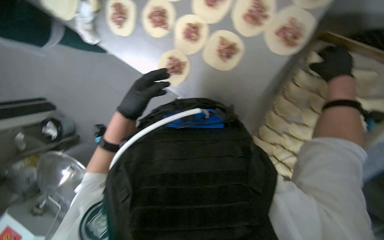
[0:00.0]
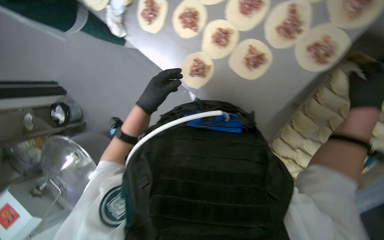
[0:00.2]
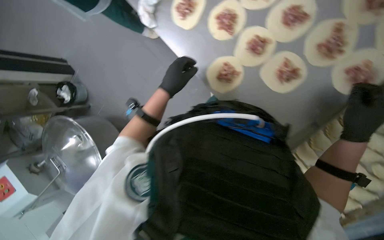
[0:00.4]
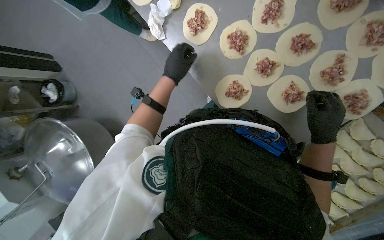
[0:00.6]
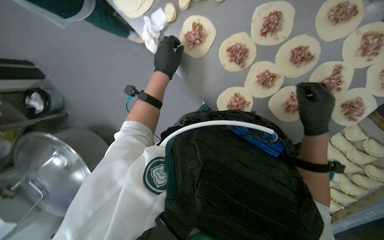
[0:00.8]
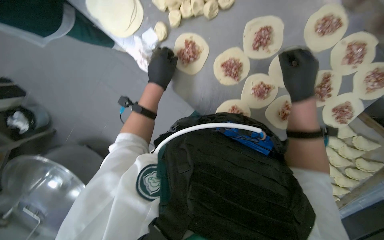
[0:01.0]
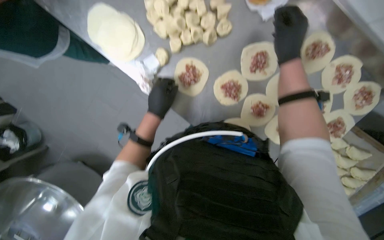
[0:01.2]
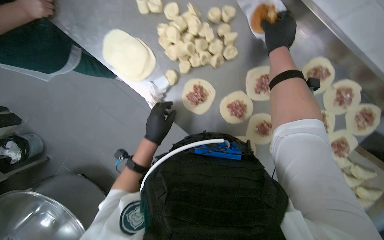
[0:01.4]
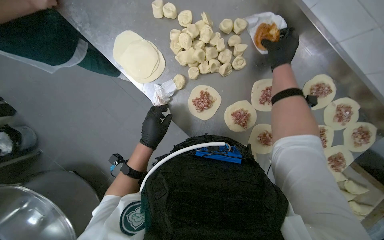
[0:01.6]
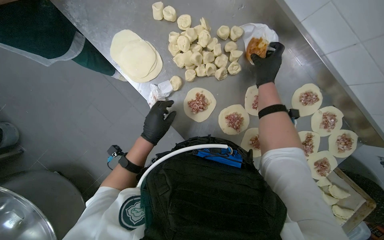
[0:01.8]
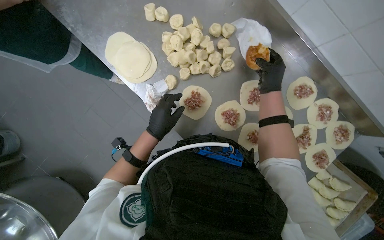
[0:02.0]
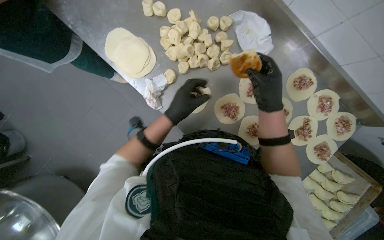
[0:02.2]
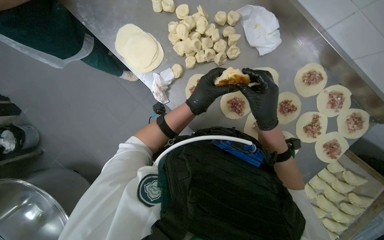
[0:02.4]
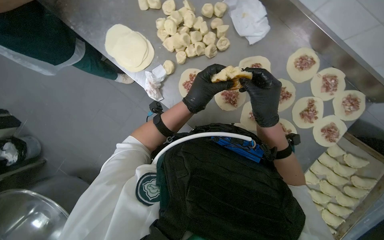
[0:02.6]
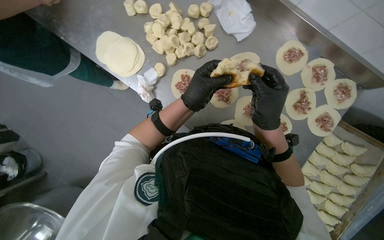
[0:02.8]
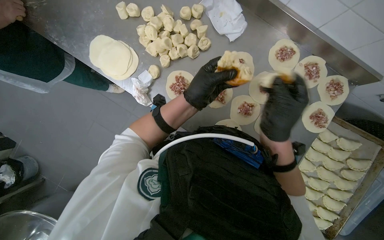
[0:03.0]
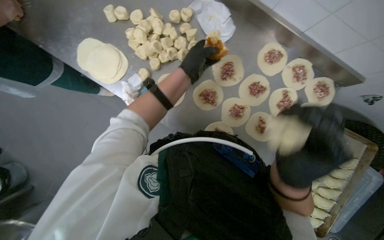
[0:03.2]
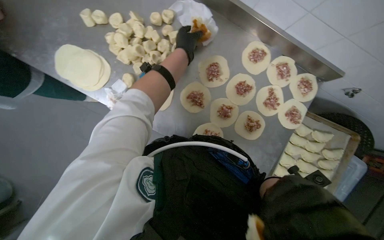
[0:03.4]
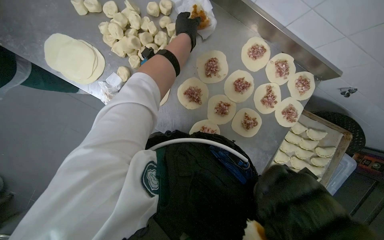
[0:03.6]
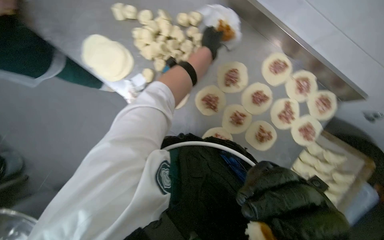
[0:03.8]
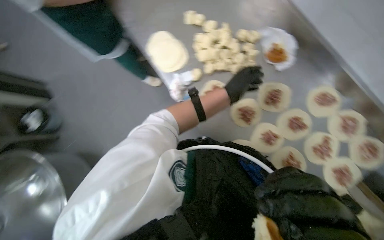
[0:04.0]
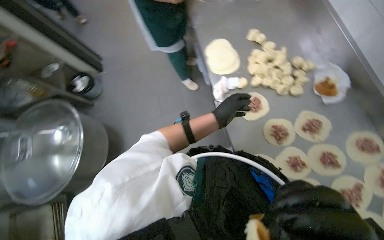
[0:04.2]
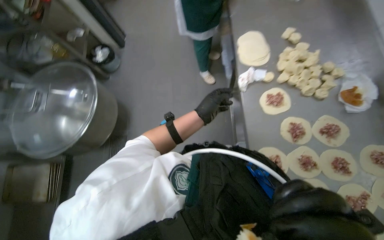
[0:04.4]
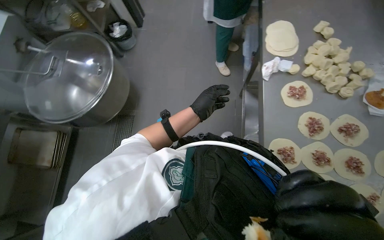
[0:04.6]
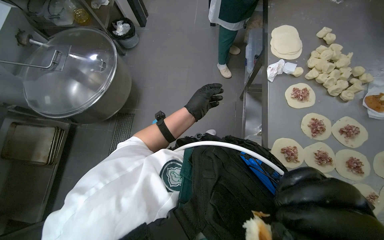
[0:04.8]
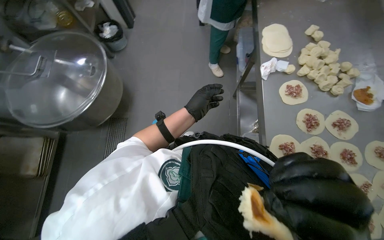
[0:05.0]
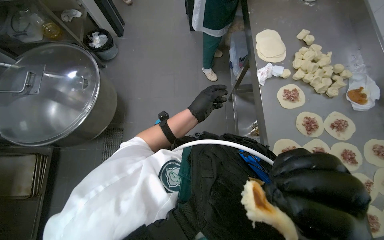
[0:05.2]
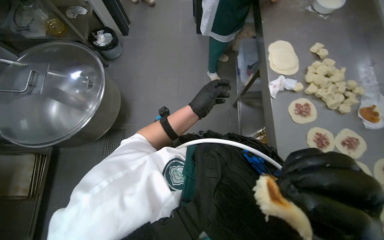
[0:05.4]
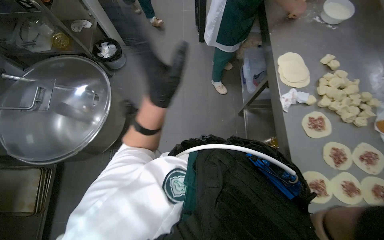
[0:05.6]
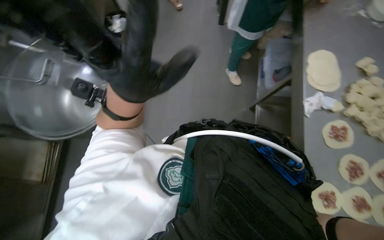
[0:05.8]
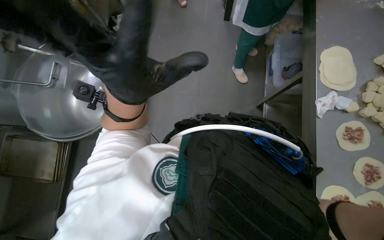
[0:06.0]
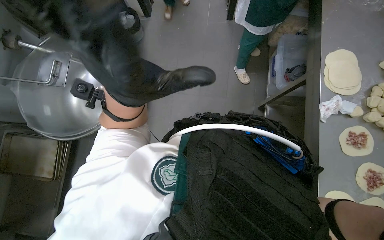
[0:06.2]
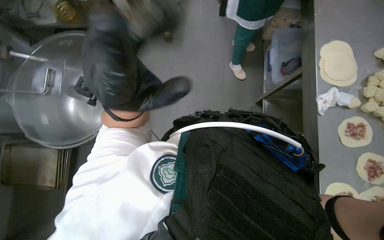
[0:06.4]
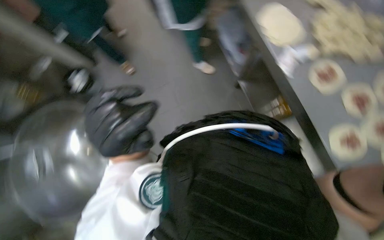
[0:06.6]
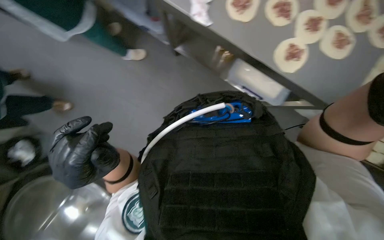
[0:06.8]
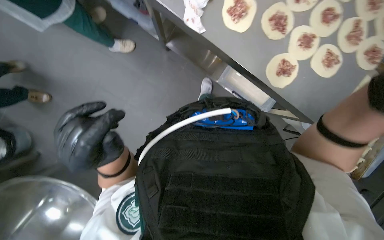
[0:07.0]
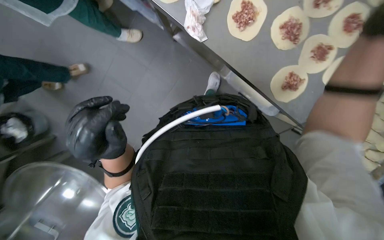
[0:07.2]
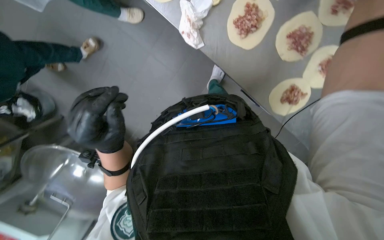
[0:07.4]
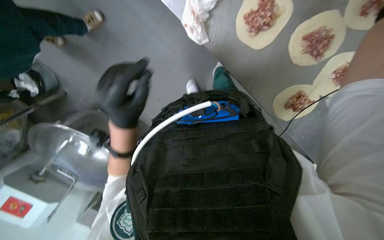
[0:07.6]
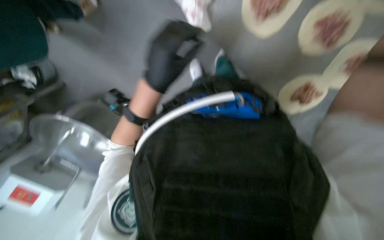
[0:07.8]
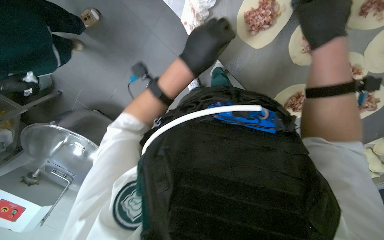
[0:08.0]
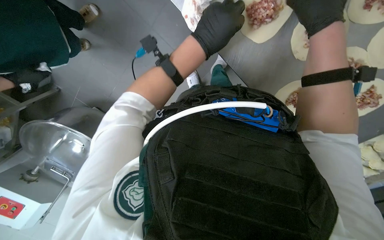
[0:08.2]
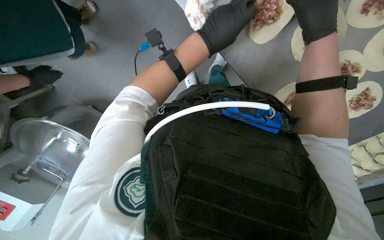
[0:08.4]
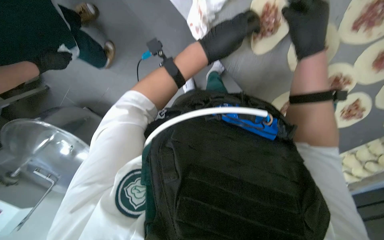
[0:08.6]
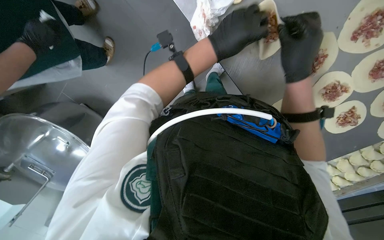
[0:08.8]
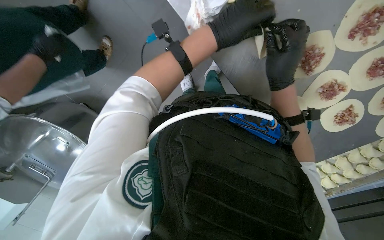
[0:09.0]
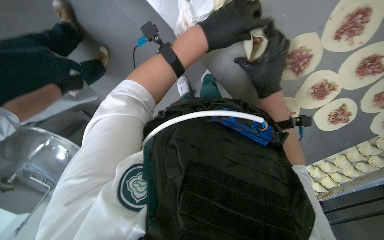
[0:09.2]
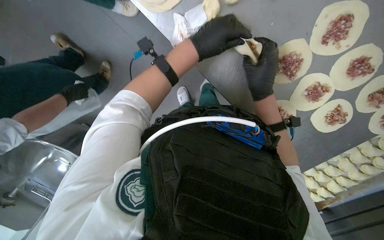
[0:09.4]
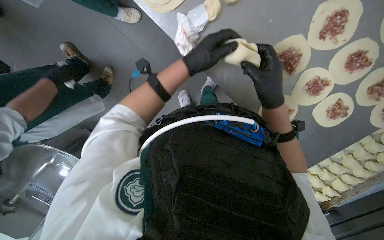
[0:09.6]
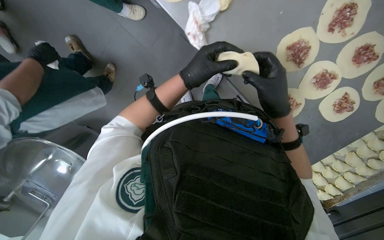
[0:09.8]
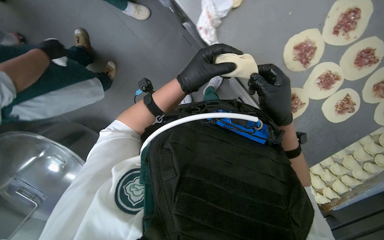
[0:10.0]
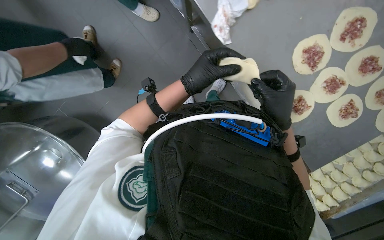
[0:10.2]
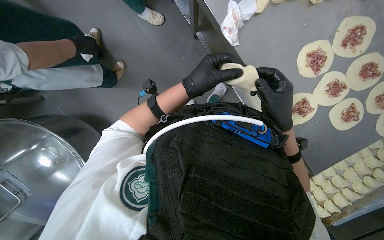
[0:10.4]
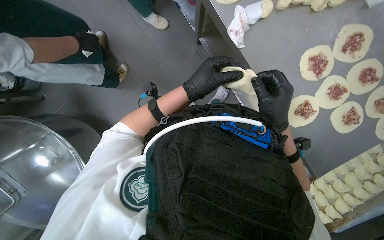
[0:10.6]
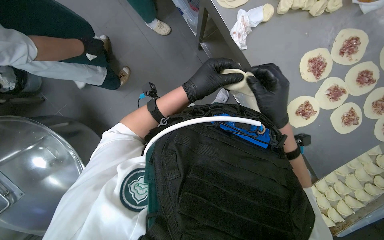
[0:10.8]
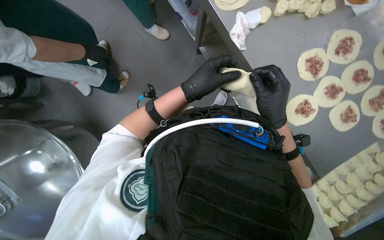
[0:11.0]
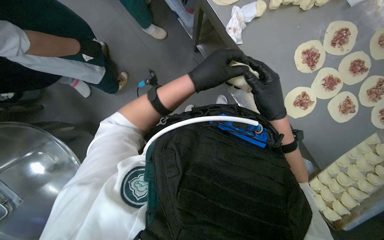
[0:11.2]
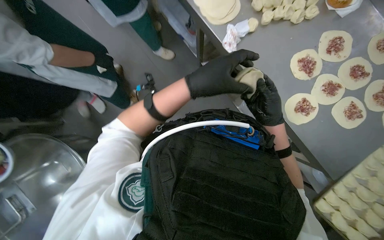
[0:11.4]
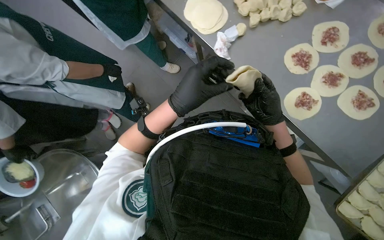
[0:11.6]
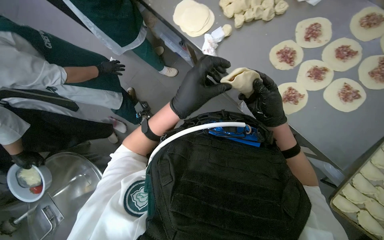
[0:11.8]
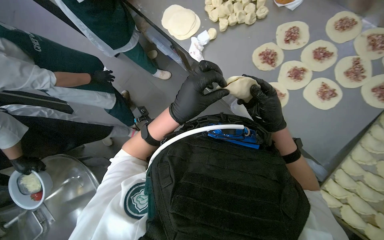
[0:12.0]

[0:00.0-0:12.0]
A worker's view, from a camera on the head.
Job: preparing food.
The whole recording: Making meat dumplings. The worker adds meat filling to dough circles, then folds and crimps them to form dumplings.
0.0 to 1.6 s: The camera travels about 60 cm. The camera sweeps to the right, by roughly 15 degrees.
1.6 to 3.0 s: The right hand travels down the picture by some 35 cm; the left hand goes approximately 25 cm to the right and nearer to the camera.
3.0 to 4.4 s: The head turns to the left by about 55 degrees. The wearer looks roughly 10 degrees further upward.
4.4 to 6.0 s: The left hand travels to the left and nearer to the camera by approximately 50 cm.
6.0 to 7.6 s: The camera is carried roughly 50 cm. The wearer looks roughly 35 degrees further downward.
7.6 to 9.0 s: The left hand travels up the picture and to the right by approximately 25 cm.
9.0 to 10.4 s: Both hands move down the picture, approximately 10 cm.

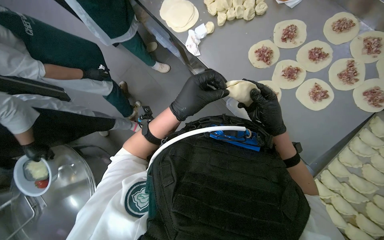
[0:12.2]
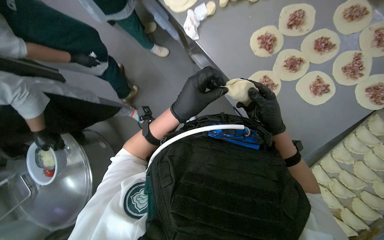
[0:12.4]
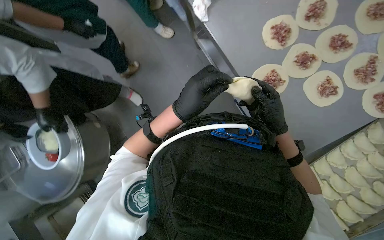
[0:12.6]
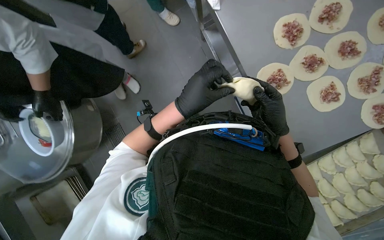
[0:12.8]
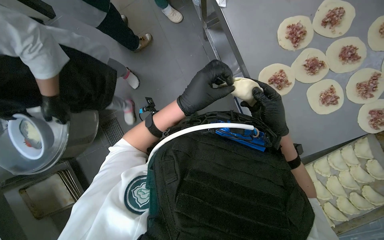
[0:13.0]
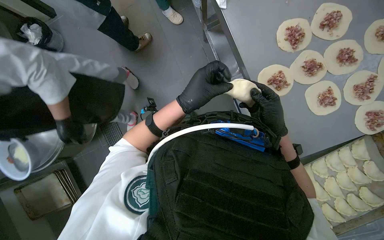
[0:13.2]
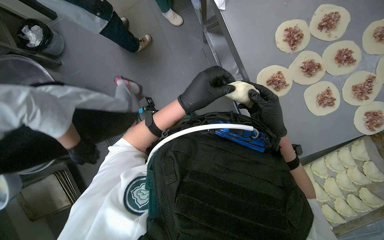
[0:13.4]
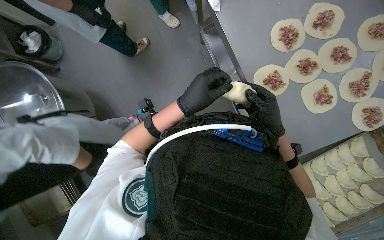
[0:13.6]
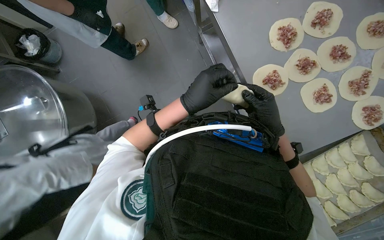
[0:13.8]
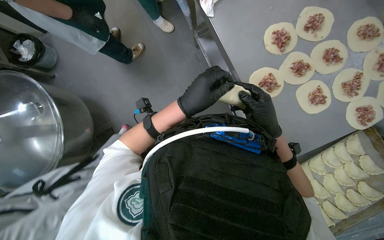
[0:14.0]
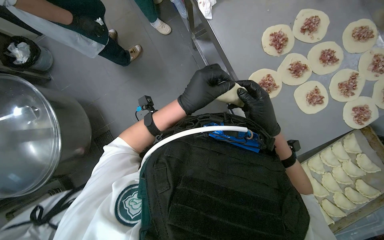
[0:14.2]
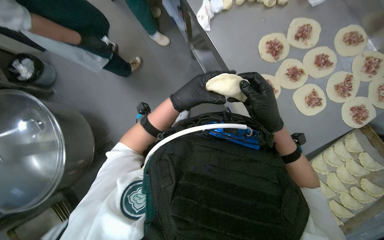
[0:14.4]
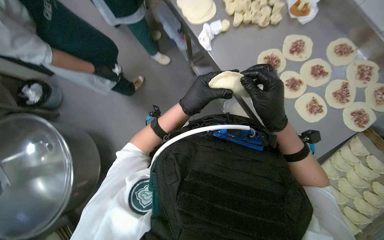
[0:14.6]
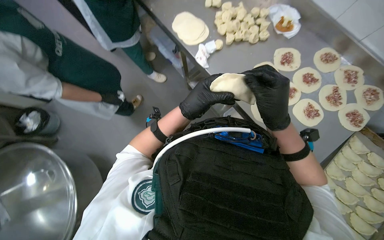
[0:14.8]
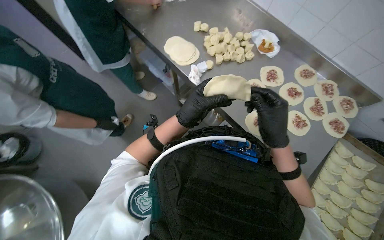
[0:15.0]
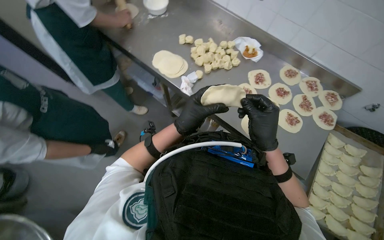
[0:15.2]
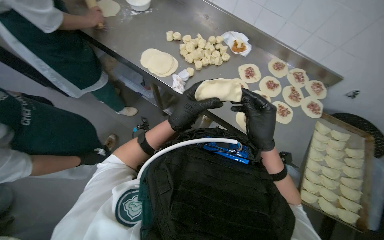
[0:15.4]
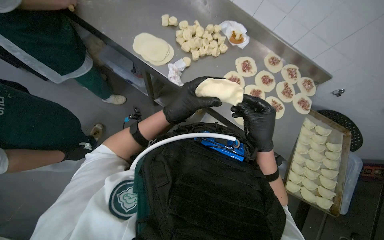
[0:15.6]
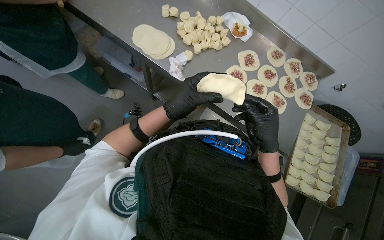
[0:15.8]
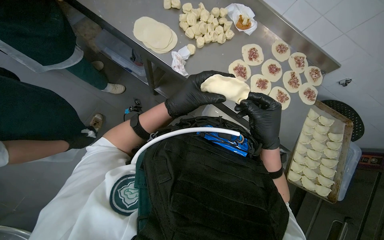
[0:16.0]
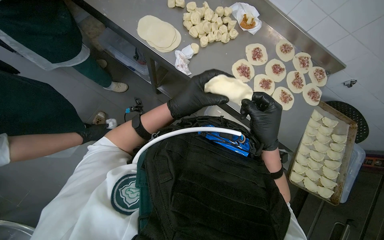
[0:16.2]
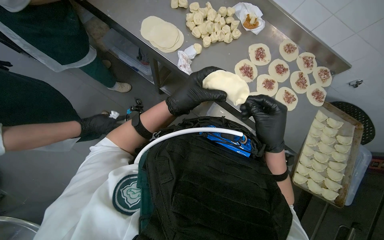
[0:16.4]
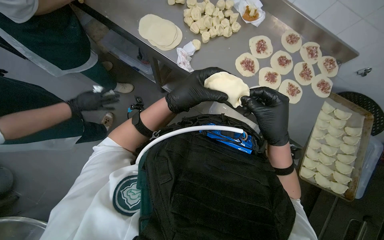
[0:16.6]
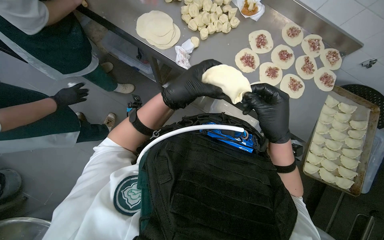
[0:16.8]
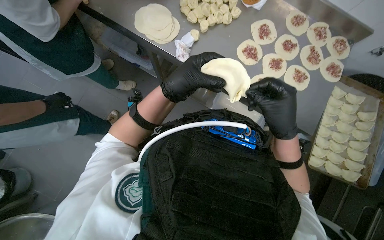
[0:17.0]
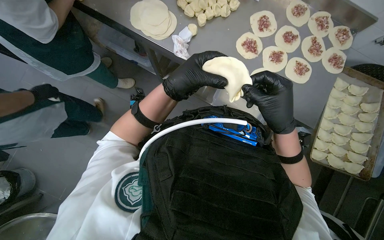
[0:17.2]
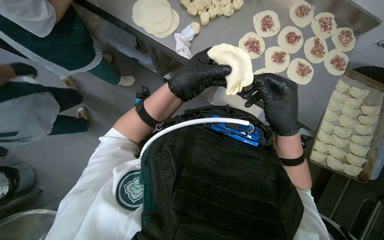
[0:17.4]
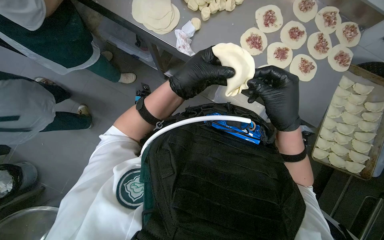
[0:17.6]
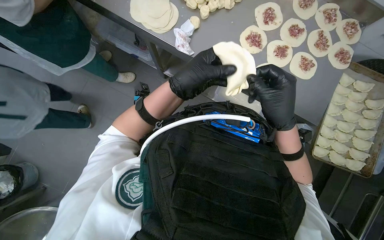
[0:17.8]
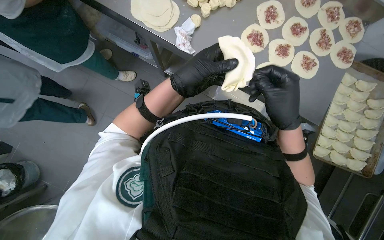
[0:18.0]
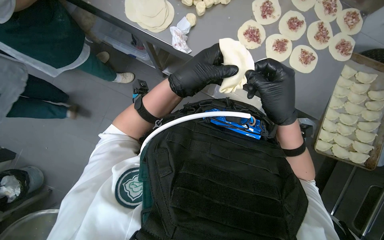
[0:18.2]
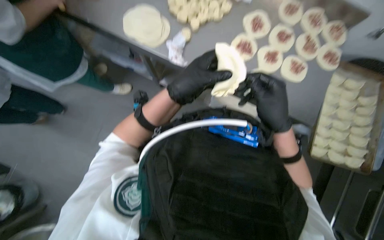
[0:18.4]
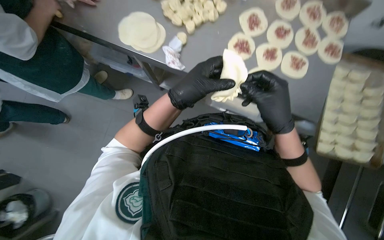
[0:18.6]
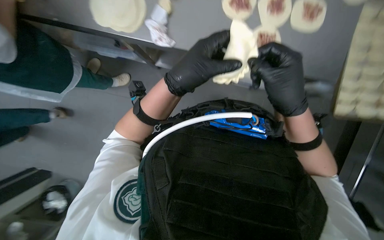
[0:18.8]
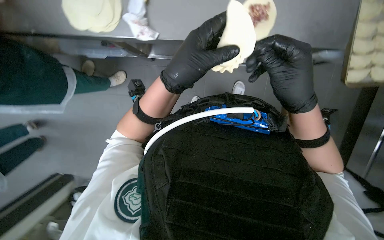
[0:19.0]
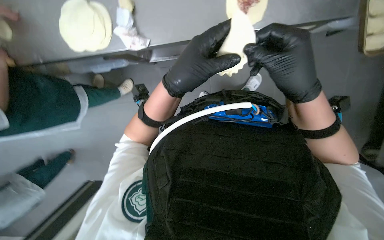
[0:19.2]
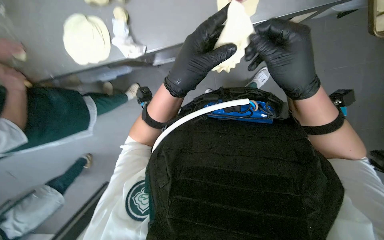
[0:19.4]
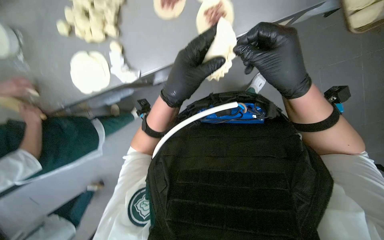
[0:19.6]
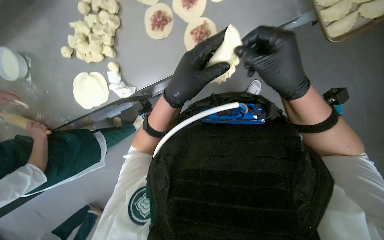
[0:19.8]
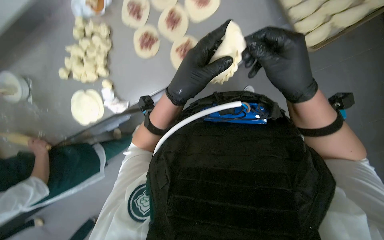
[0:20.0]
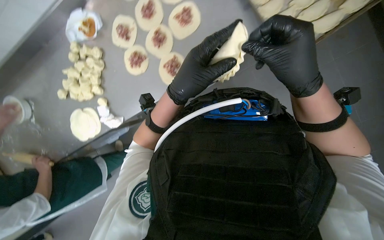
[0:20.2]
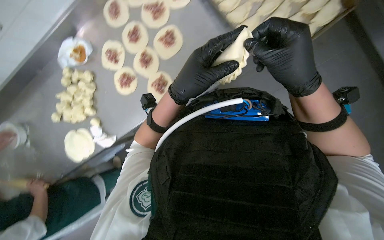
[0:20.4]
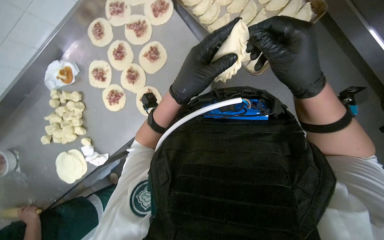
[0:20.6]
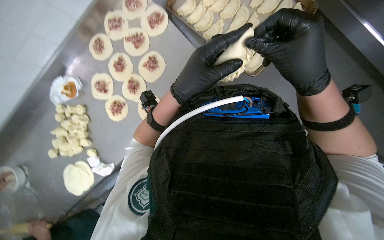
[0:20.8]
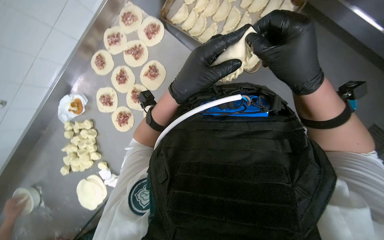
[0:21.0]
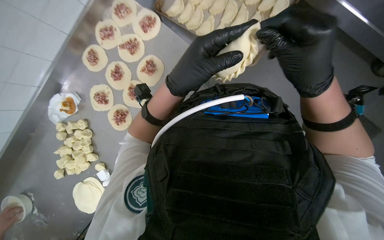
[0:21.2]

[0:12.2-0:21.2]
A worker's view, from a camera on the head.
Job: preparing food.
The whole recording: Making meat dumplings. The worker adds meat filling to dough circles, then folds and crimps them to form dumplings.
13.8 to 15.2 s: The wearer's head swings approximately 25 degrees to the right. The camera pitches upward, by about 25 degrees.
15.2 to 16.6 s: The hands stay close to where they were, moving slightly.
16.6 to 18.2 s: The hands make small movements and keep their place.
18.2 to 19.8 s: The camera is aimed roughly 15 degrees further to the left. Everything in view rotates about 25 degrees counterclockwise.
19.8 to 21.2 s: The camera pitches upward, by about 15 degrees. Everything in view rotates roughly 25 degrees counterclockwise.
